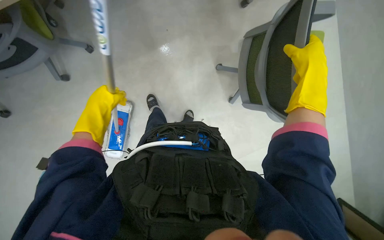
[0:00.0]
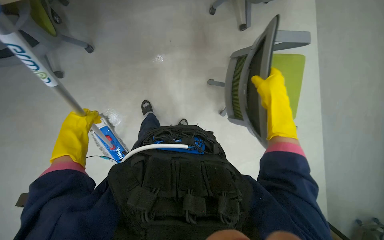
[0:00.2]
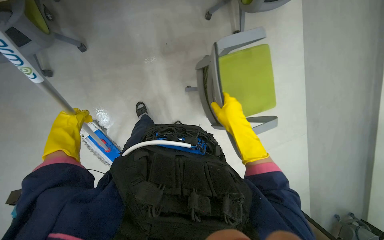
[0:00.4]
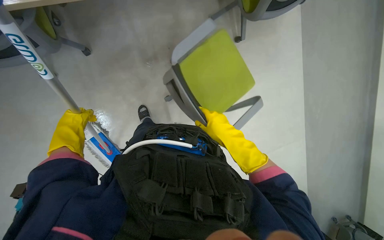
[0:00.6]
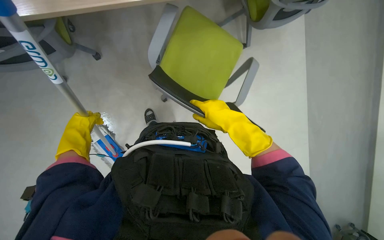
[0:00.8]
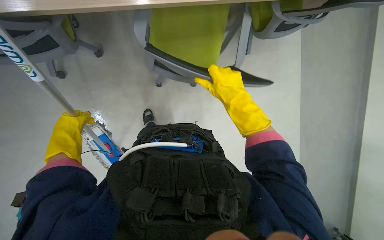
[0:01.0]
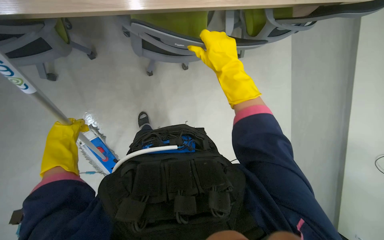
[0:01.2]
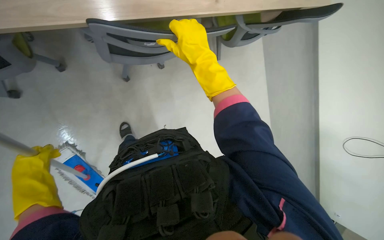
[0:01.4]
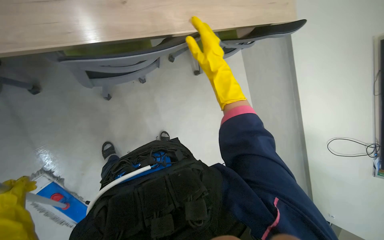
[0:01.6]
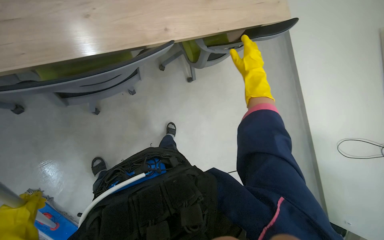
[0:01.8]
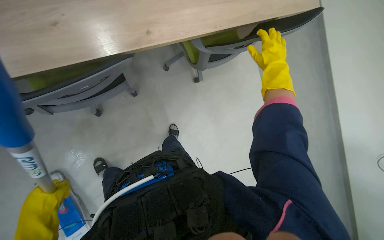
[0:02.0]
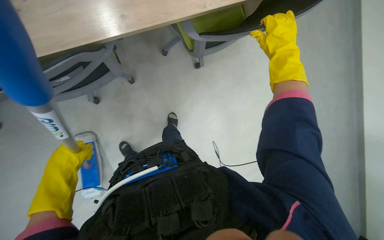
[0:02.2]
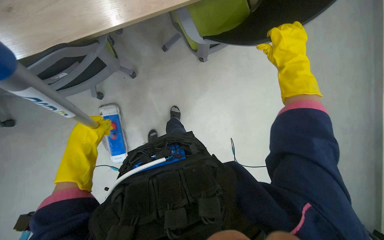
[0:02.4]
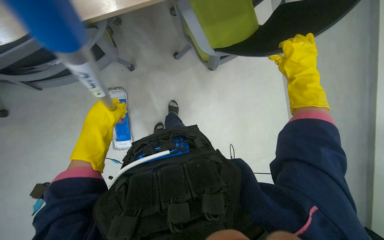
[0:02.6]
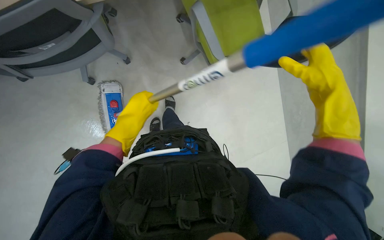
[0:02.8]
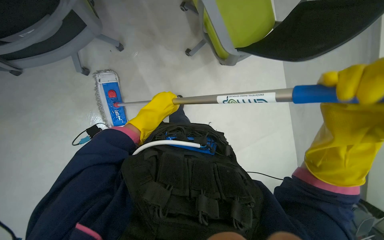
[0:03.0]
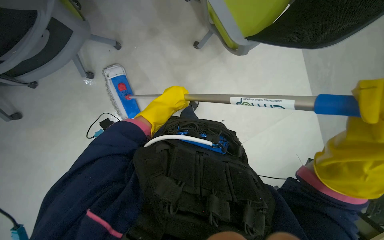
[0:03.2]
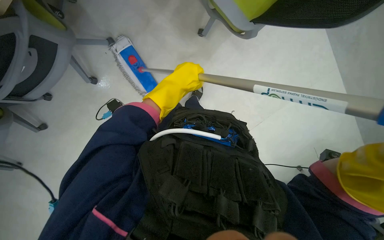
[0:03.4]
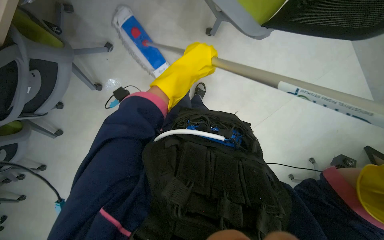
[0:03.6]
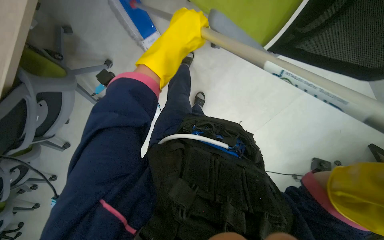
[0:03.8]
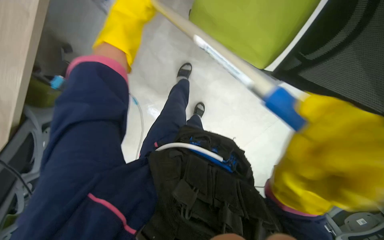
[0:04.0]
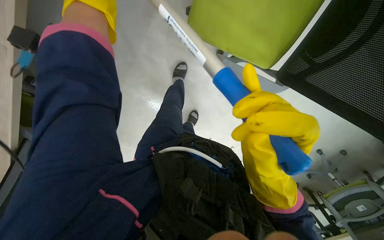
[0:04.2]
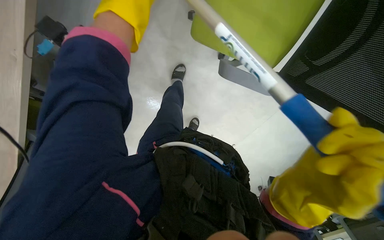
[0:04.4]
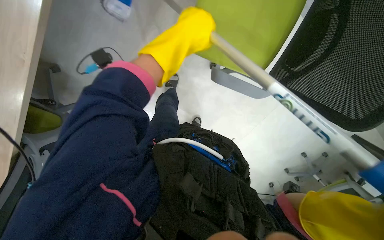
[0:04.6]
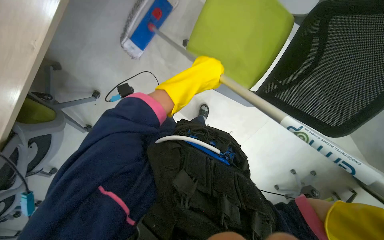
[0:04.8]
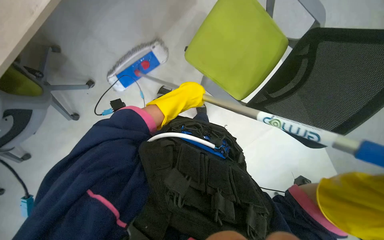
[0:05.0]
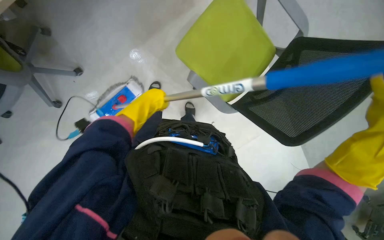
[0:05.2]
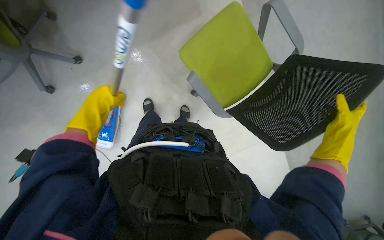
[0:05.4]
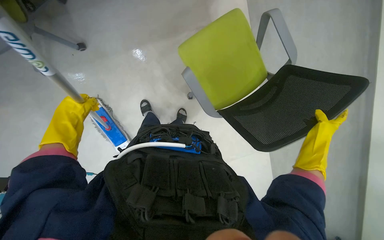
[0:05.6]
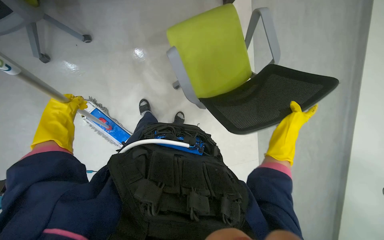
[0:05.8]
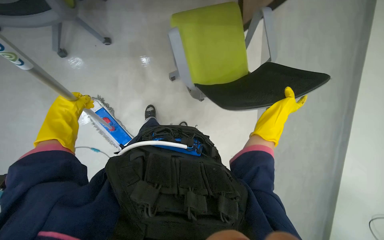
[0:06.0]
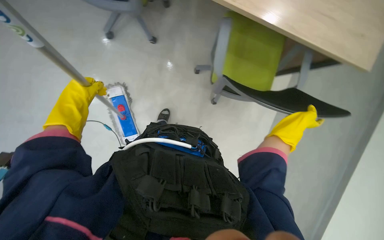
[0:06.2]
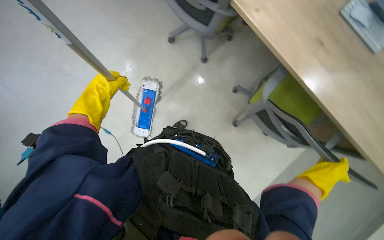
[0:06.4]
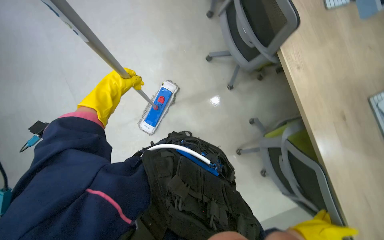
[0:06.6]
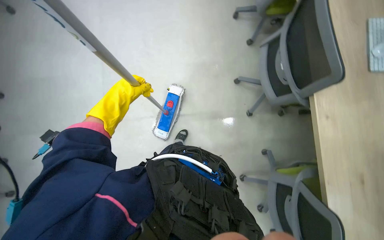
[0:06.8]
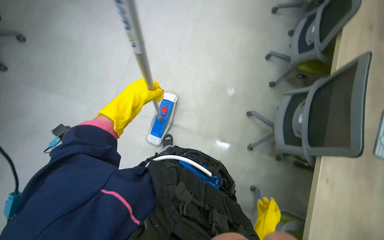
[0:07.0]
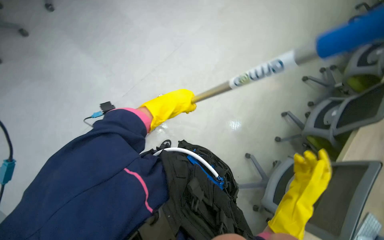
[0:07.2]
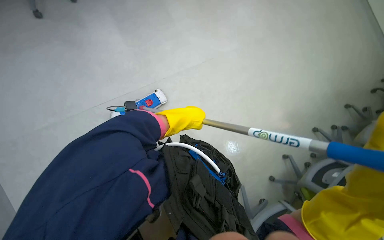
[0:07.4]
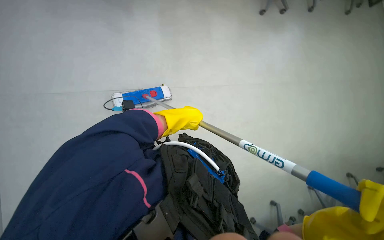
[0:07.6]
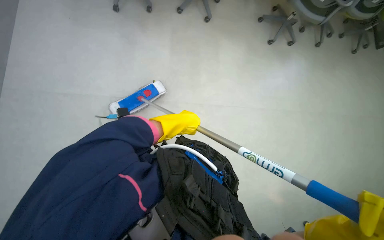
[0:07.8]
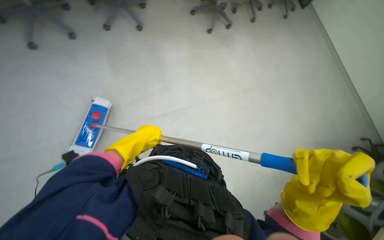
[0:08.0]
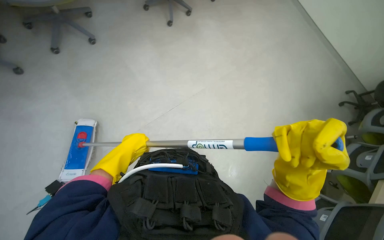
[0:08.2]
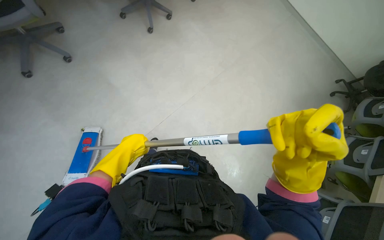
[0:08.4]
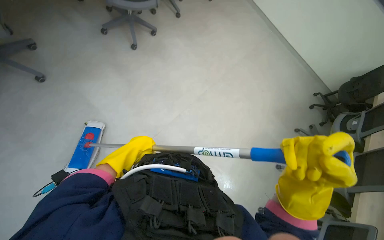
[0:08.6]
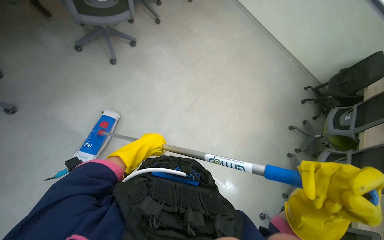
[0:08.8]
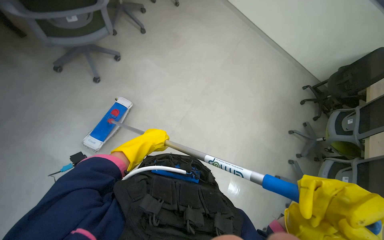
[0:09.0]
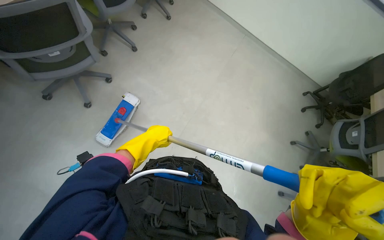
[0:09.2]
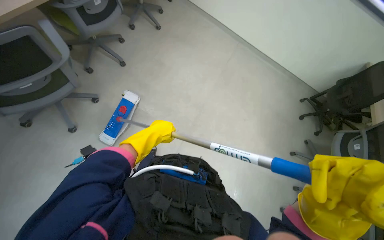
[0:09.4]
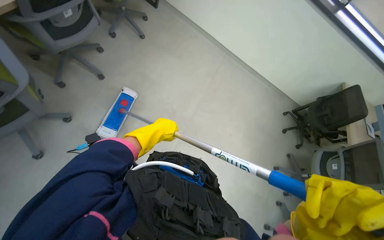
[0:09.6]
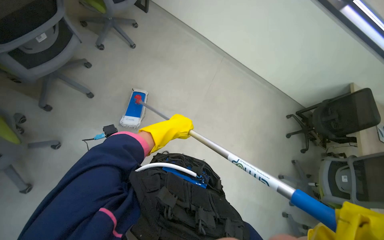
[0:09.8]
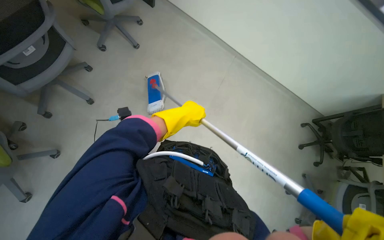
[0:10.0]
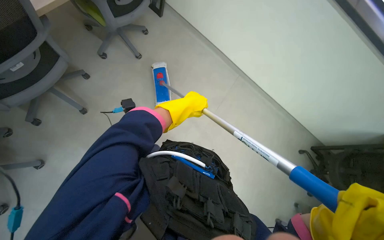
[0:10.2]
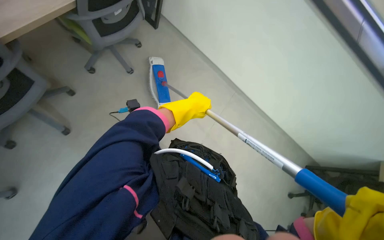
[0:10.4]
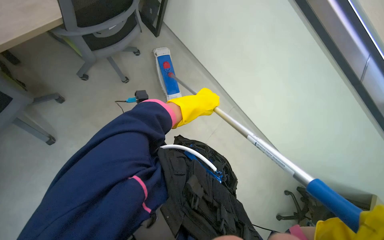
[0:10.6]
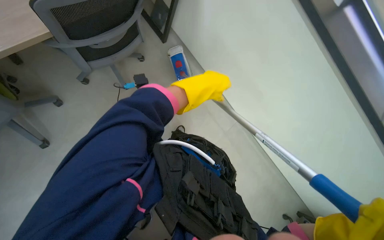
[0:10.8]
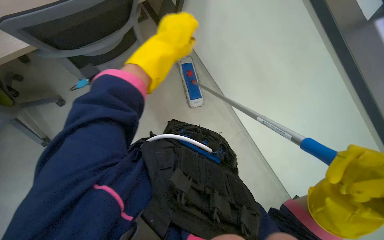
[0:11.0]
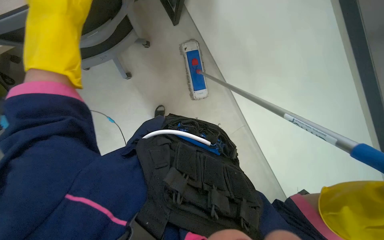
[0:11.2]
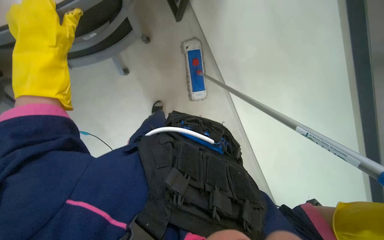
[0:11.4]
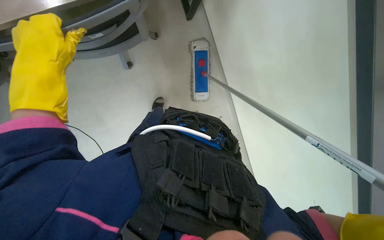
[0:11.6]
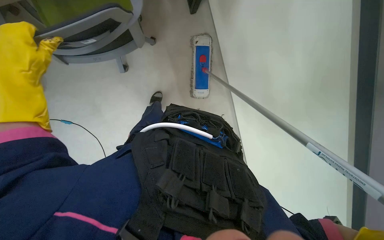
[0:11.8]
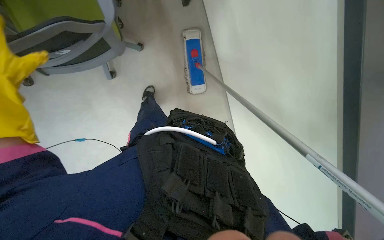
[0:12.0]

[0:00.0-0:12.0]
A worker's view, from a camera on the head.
Job: mopping floor.
The whole recording: Mopping office floor and moving chairs. The worker mops the office floor, repeatedly moving chairs to clean the area underneath them.
0:00.0 to 0:01.6: The view pans to the right by roughly 15 degrees. The wearer looks roughly 15 degrees further upward. The right hand goes some 10 cm to the left.
0:01.6 to 0:03.0: The head rotates some 25 degrees to the left. The right hand shifts approximately 30 cm to the right.
0:04.4 to 0:06.0: The view swings approximately 20 degrees to the right. The wearer looks some 15 degrees further upward.
0:06.0 to 0:07.6: The wearer looks approximately 40 degrees further to the left. The left hand moves to the right, approximately 10 cm.
0:07.6 to 0:09.0: The wearer moves roughly 70 cm.
0:09.0 to 0:10.4: The wearer moves approximately 1.5 m.
0:10.4 to 0:12.0: The camera travels roughly 70 cm.

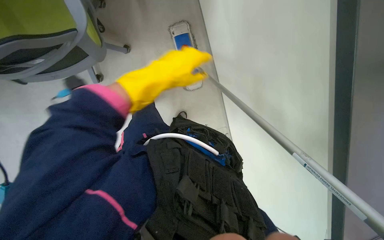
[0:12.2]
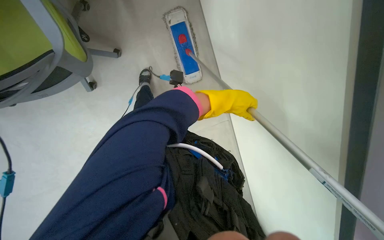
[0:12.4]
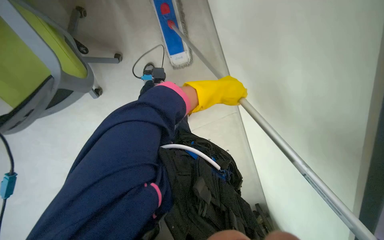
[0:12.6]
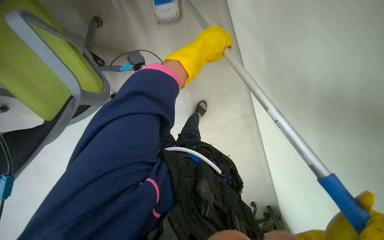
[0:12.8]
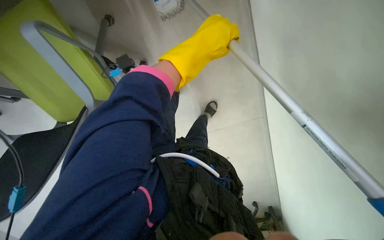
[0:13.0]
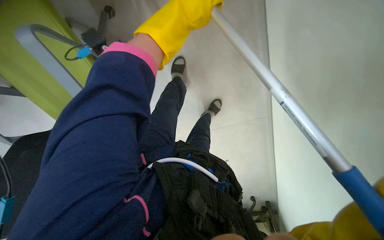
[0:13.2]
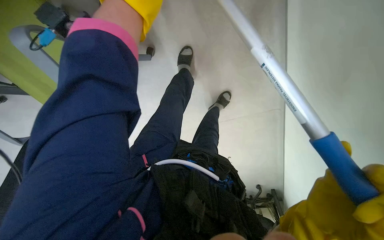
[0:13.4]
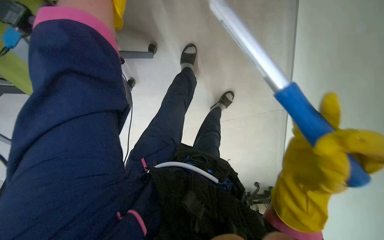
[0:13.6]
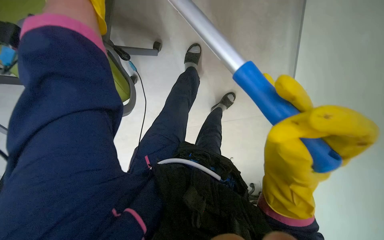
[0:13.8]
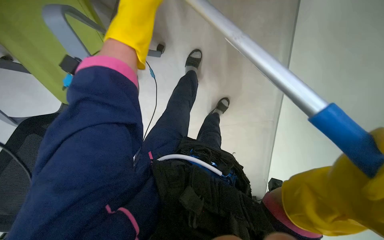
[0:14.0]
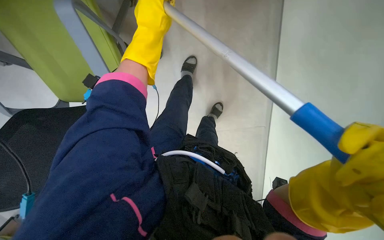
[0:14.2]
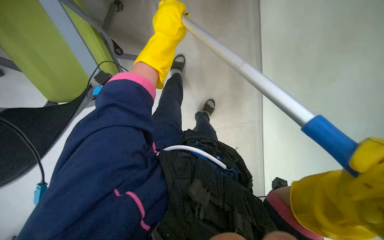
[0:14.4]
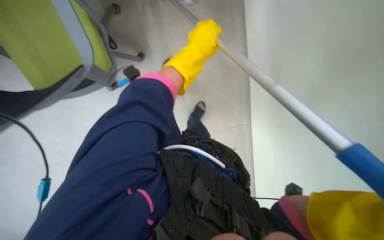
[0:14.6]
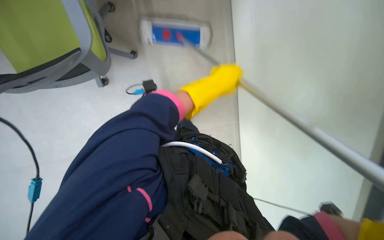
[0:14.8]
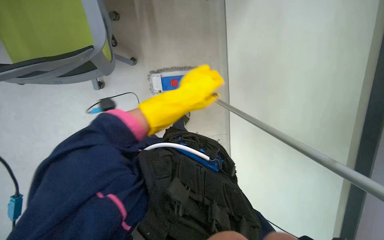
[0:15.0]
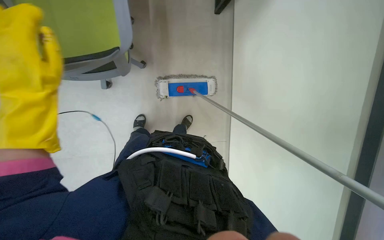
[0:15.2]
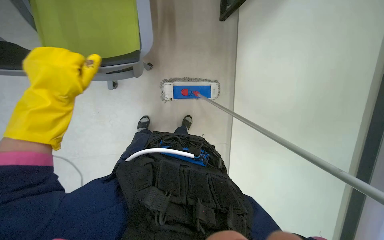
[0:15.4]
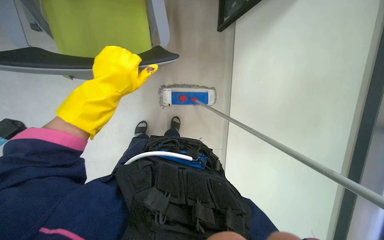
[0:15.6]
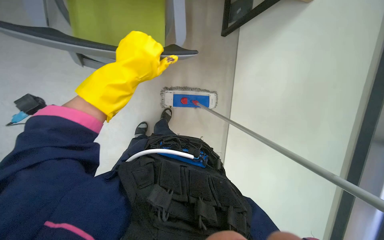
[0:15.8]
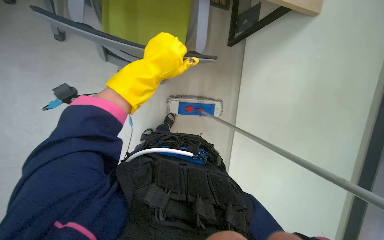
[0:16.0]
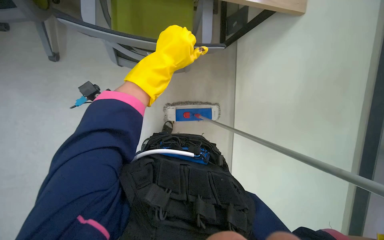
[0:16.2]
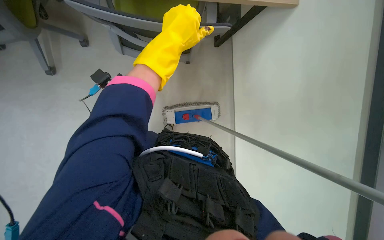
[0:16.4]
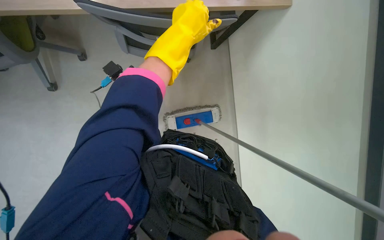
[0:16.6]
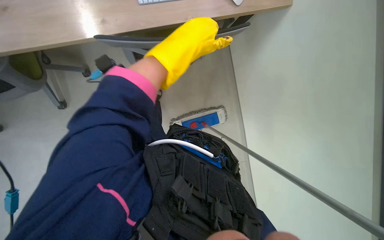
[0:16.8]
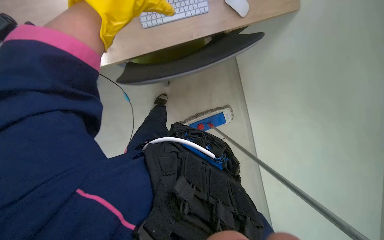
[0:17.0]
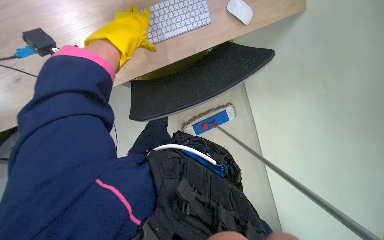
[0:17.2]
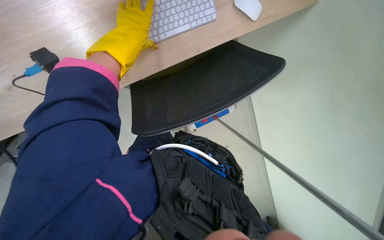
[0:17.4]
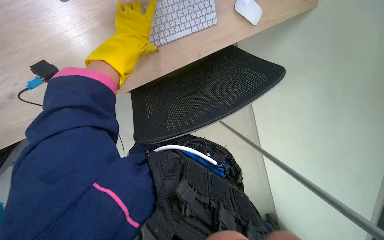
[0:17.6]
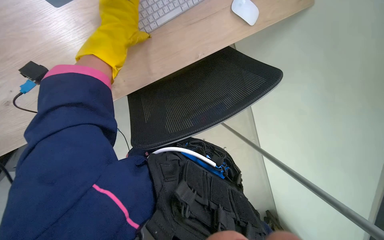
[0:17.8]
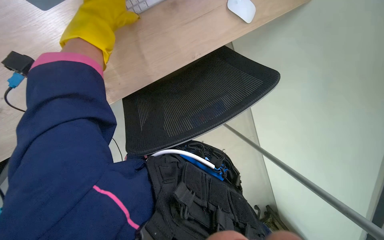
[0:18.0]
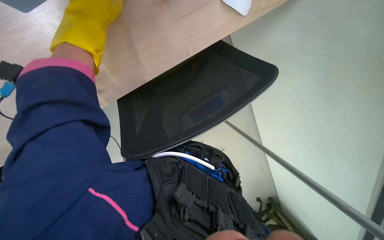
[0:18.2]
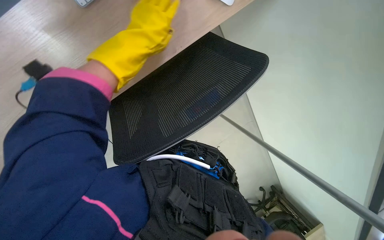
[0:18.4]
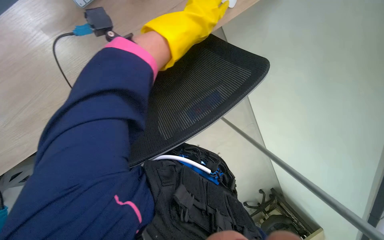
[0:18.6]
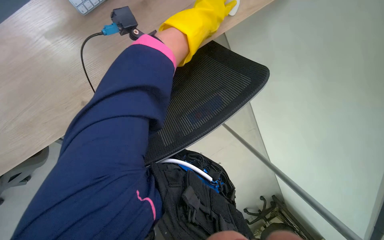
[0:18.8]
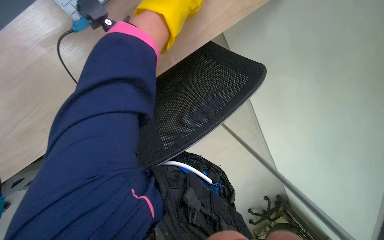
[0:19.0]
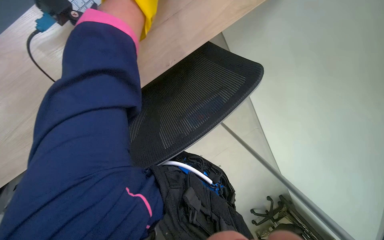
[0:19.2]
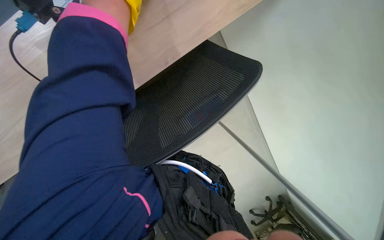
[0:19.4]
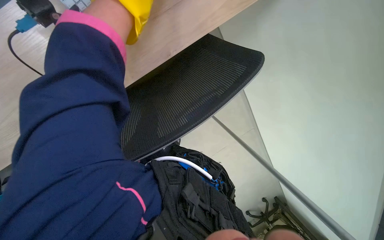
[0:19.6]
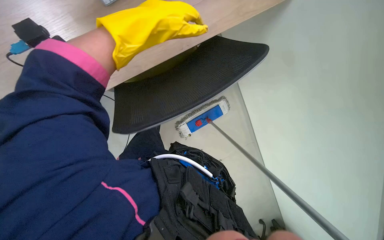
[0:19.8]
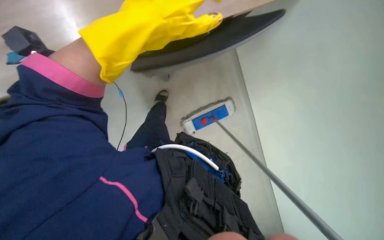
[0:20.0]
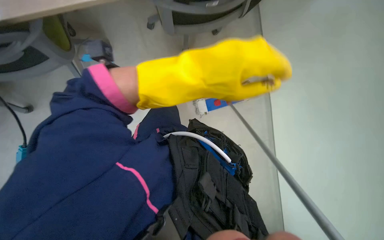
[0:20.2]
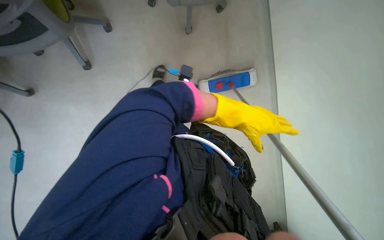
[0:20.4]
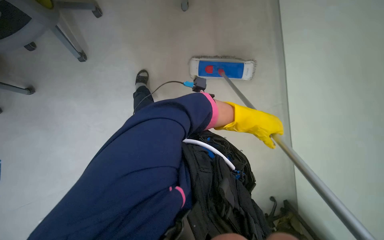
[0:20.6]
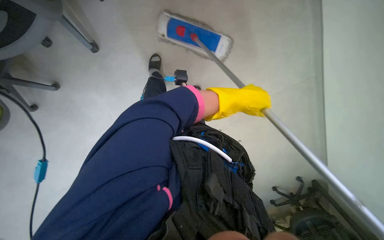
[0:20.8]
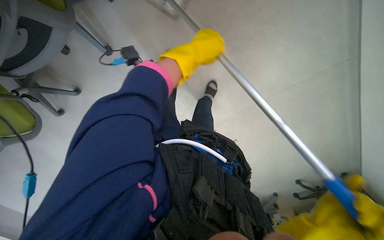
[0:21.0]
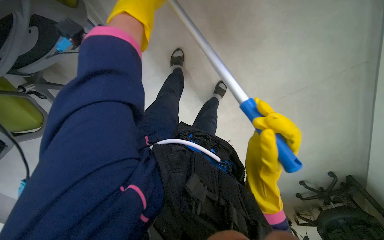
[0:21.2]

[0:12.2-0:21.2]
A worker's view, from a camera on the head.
Job: mopping floor.
The whole recording: Mopping office floor and moving chairs. The worker mops the office floor, repeatedly moving chairs to clean the area underneath them.
0:15.2 to 0:16.6: The head travels approximately 40 cm. The view tilts roughly 15 degrees upward.
0:16.6 to 0:18.2: The left hand heads to the left, covering some 15 cm.
0:18.2 to 0:19.8: The left hand travels to the right by some 15 cm.
0:19.8 to 0:21.2: The wearer looks roughly 20 degrees further downward.
